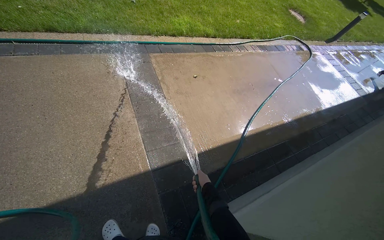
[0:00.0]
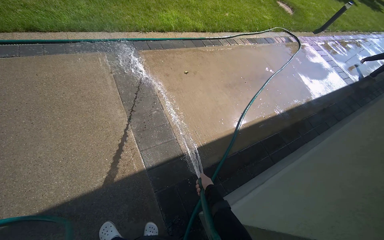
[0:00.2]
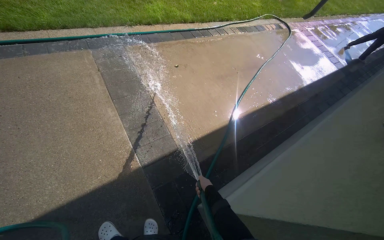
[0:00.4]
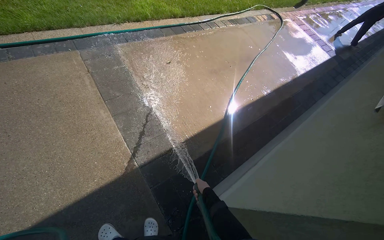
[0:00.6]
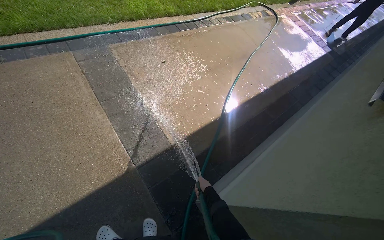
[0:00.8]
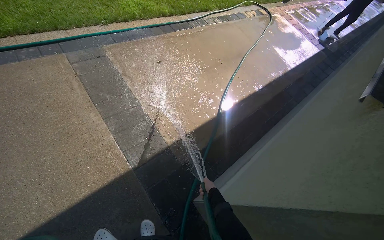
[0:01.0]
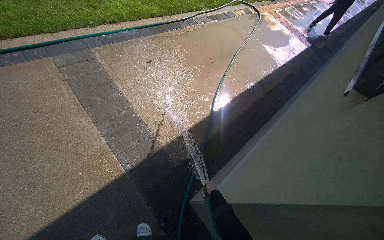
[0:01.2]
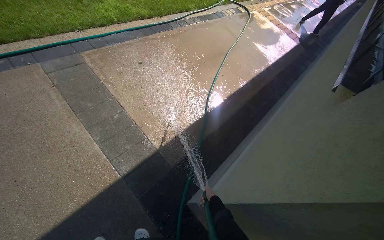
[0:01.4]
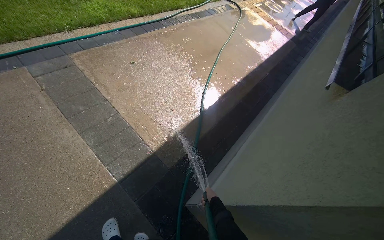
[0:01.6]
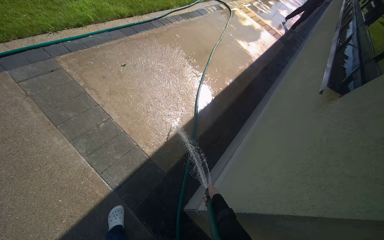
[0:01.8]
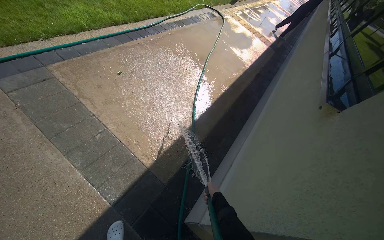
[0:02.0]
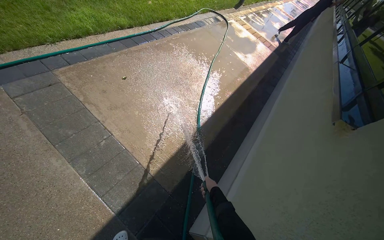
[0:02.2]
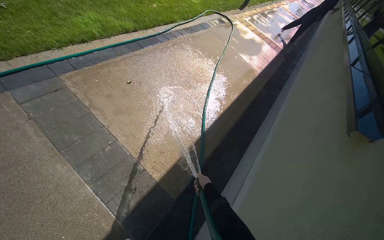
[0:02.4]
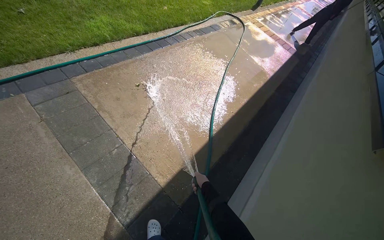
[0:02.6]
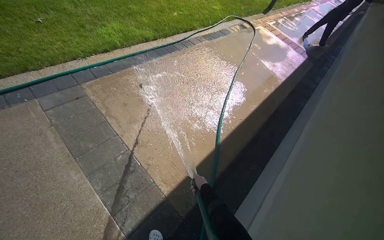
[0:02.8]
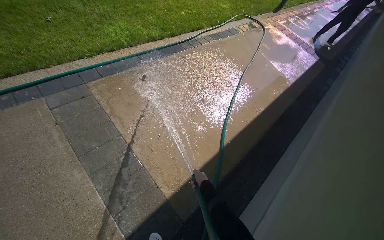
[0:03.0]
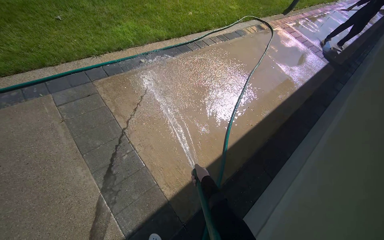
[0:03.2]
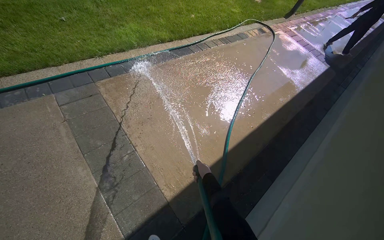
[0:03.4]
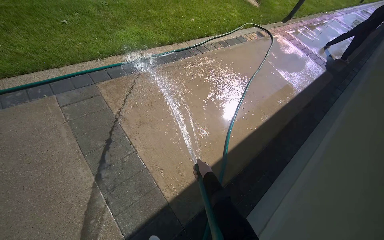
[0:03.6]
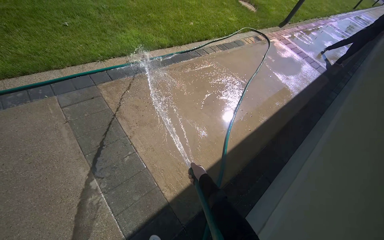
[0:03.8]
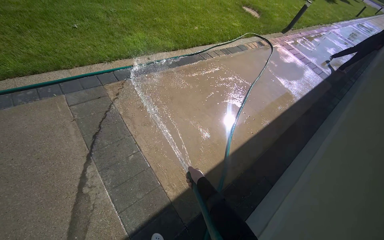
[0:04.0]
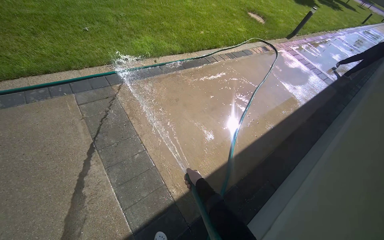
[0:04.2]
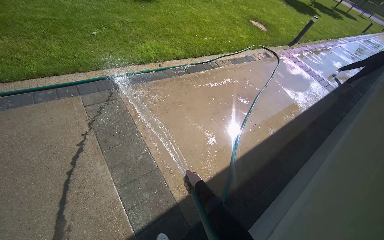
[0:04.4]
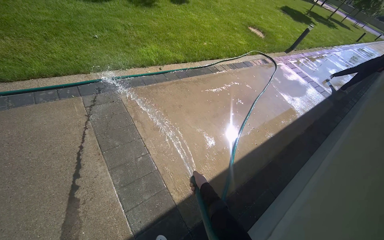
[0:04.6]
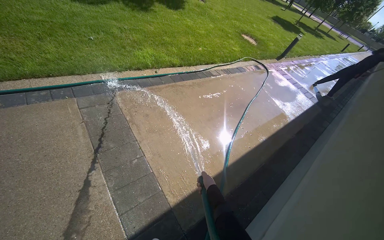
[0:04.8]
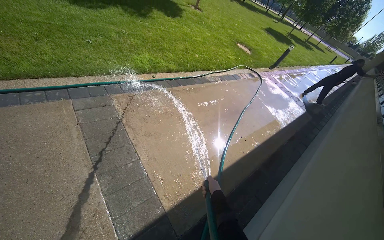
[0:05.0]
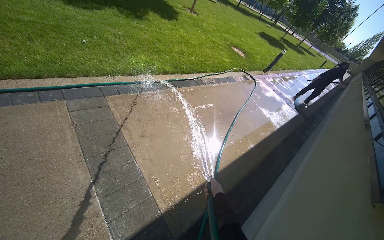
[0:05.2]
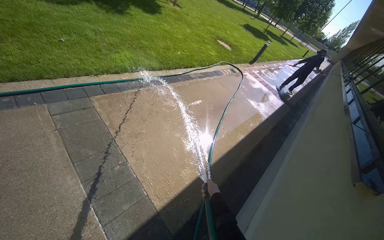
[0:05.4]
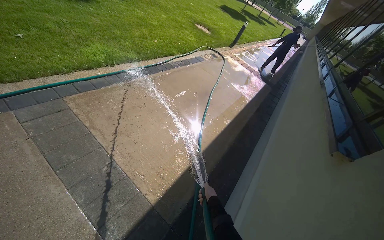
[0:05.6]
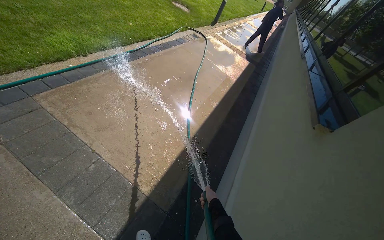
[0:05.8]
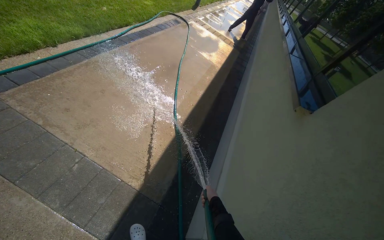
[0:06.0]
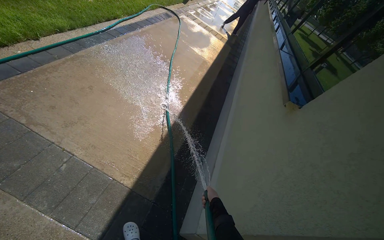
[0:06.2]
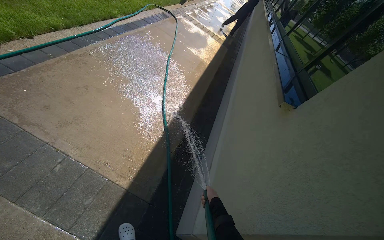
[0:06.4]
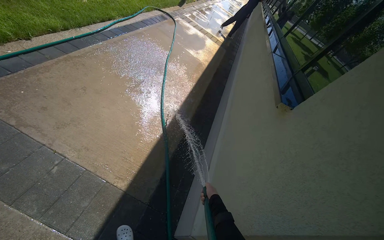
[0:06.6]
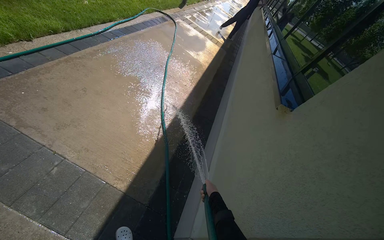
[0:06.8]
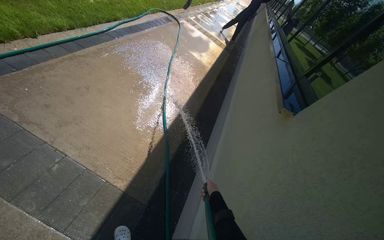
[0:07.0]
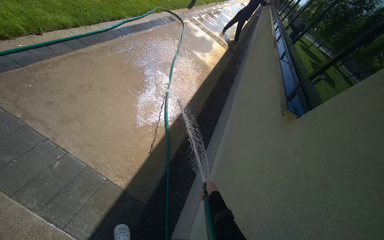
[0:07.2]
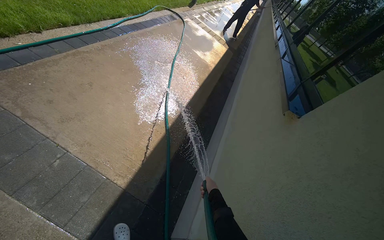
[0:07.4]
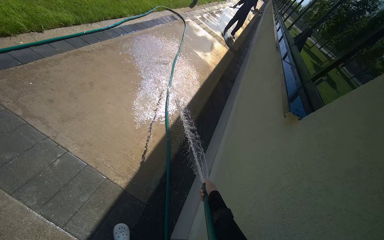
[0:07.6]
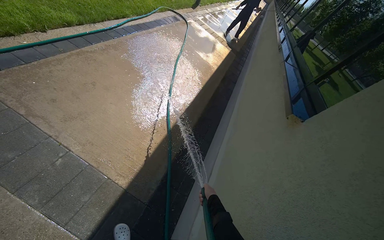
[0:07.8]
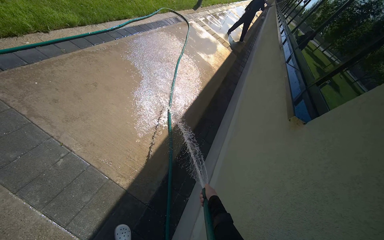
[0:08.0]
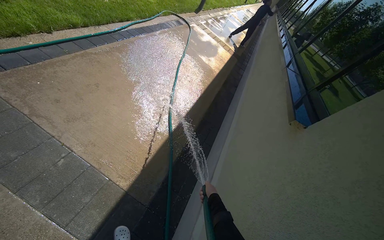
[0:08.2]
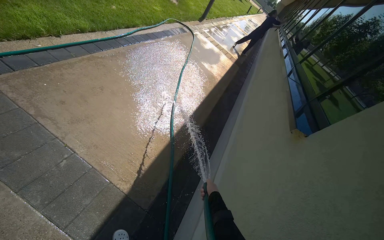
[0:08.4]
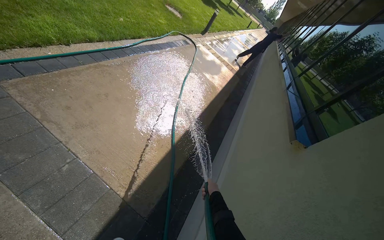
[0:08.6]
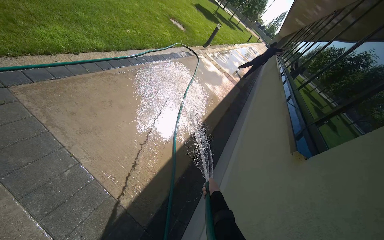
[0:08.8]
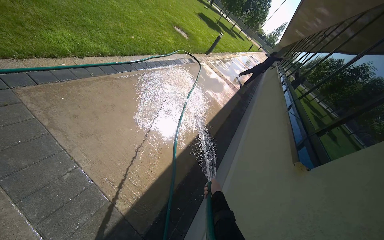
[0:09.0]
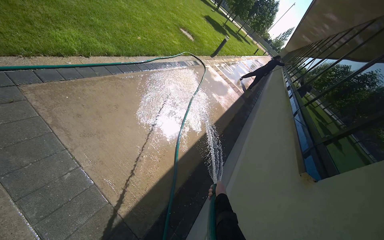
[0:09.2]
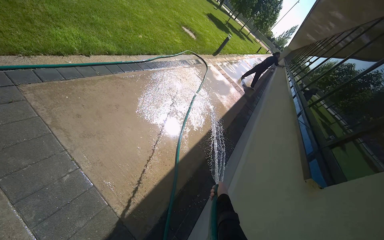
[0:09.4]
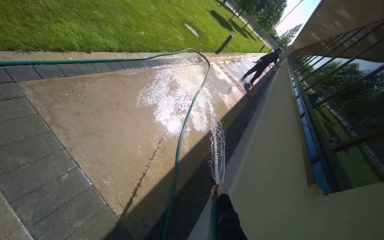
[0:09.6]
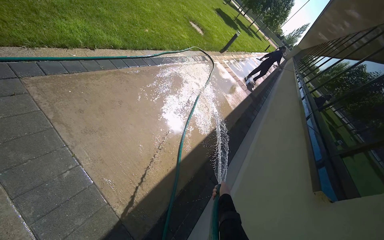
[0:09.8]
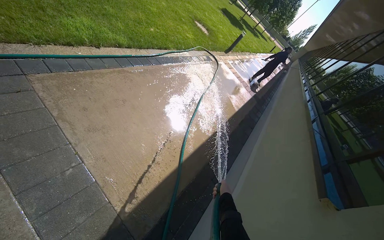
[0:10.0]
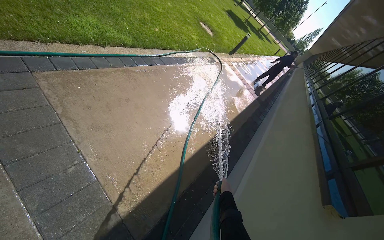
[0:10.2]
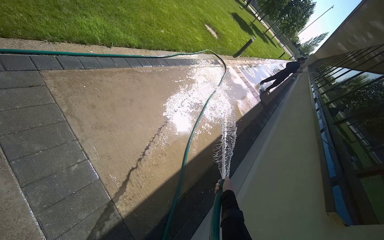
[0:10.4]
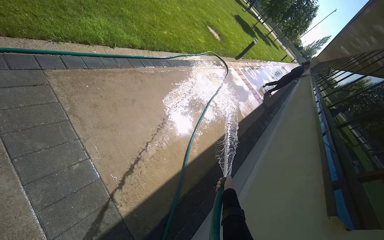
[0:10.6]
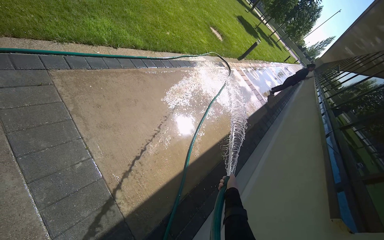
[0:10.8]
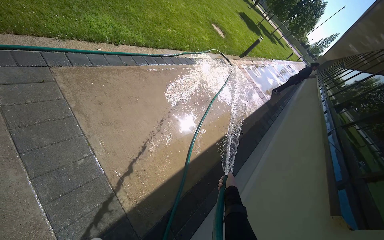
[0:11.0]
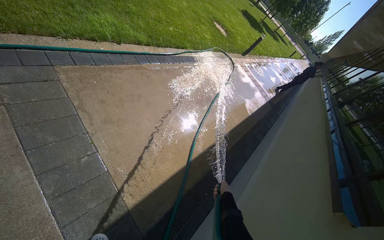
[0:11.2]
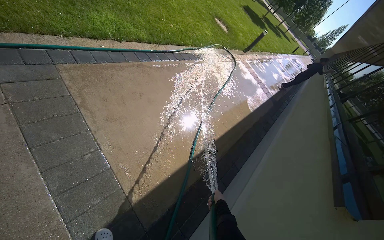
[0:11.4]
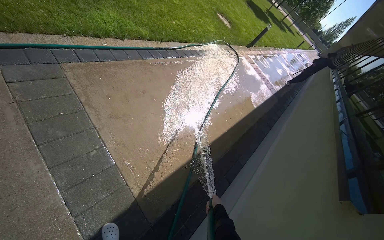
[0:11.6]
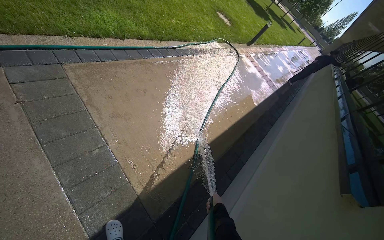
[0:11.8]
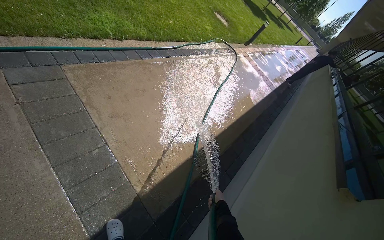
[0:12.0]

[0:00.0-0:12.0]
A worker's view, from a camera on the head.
Job: sweeping floor.
The whole recording: Rinsing concrete ground. The worker rinses the concrete ground with a hose.
0:00.0 to 0:01.6: The wearer looks approximately 25 degrees further to the right.
0:01.6 to 0:03.0: The right hand travels up the picture by about 40 cm.
0:04.4 to 0:06.0: The head turns to the right by some 30 degrees.
0:10.4 to 0:12.0: The right hand heads down the picture, covering about 15 cm.

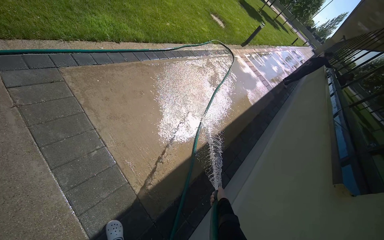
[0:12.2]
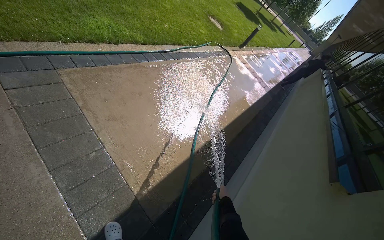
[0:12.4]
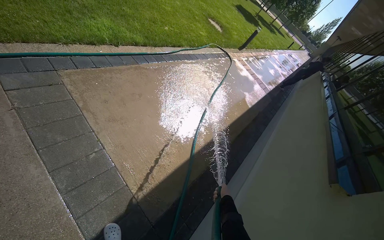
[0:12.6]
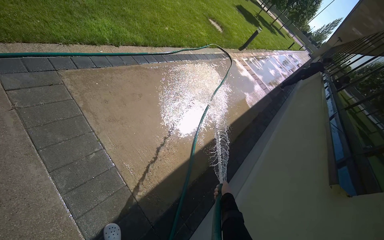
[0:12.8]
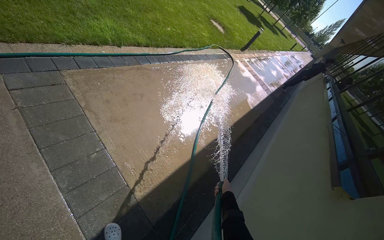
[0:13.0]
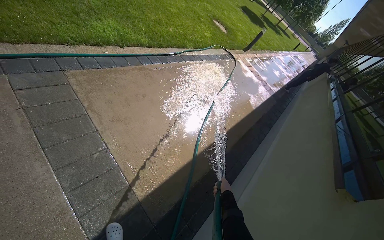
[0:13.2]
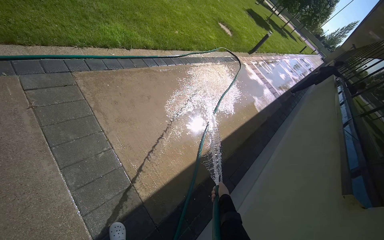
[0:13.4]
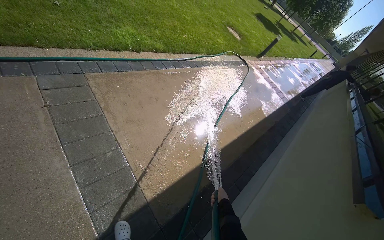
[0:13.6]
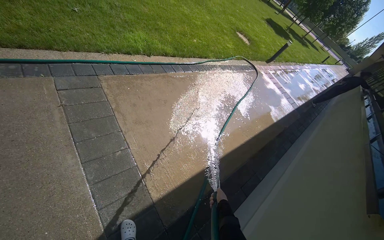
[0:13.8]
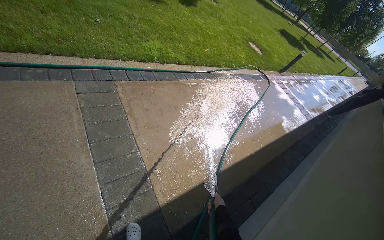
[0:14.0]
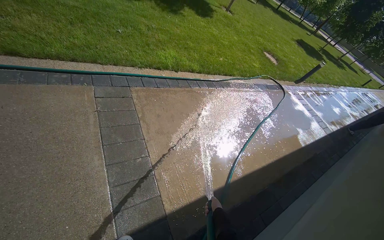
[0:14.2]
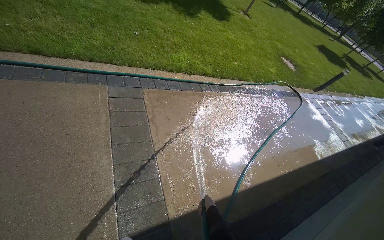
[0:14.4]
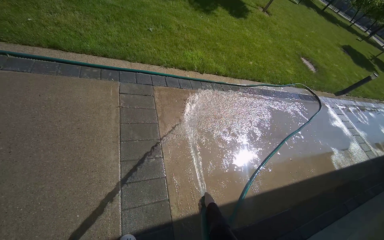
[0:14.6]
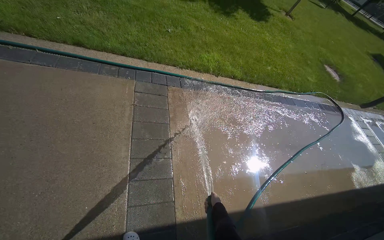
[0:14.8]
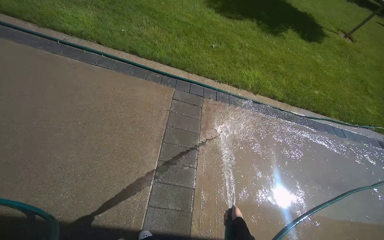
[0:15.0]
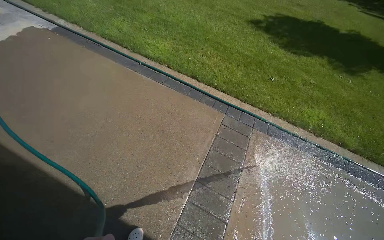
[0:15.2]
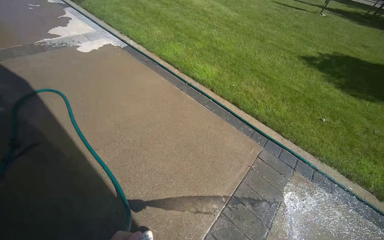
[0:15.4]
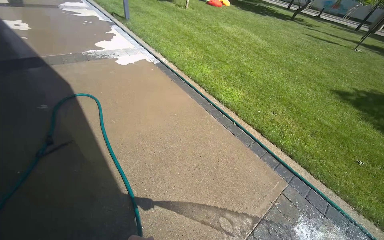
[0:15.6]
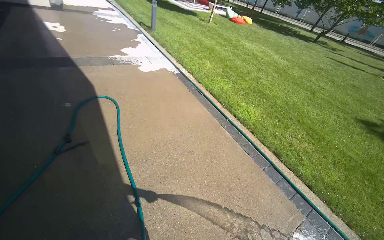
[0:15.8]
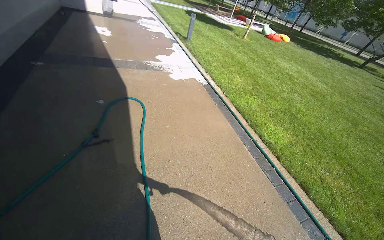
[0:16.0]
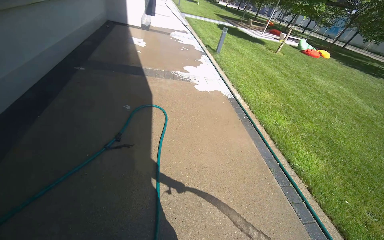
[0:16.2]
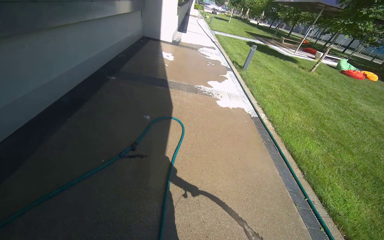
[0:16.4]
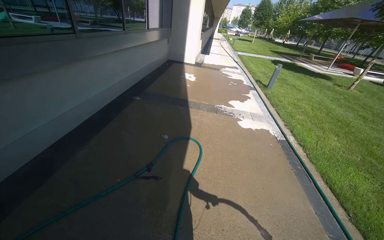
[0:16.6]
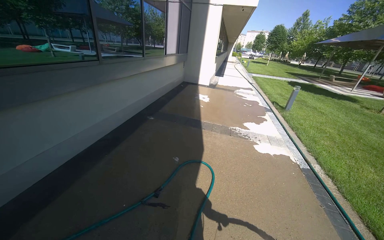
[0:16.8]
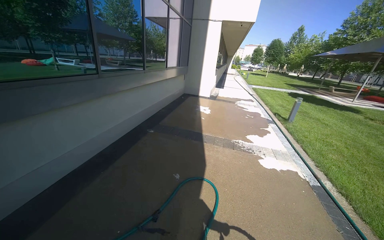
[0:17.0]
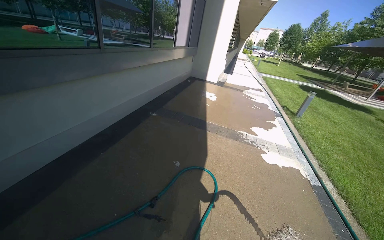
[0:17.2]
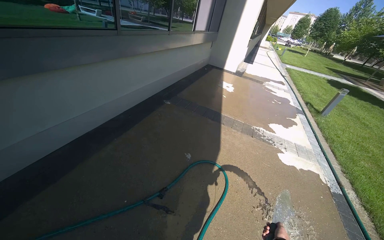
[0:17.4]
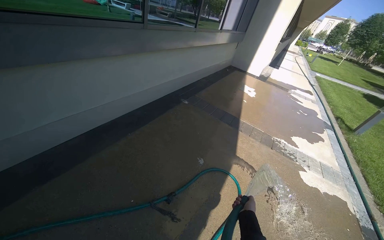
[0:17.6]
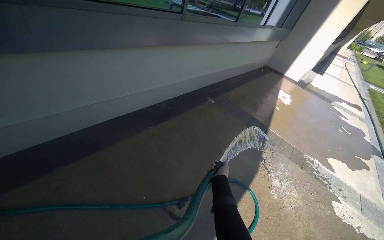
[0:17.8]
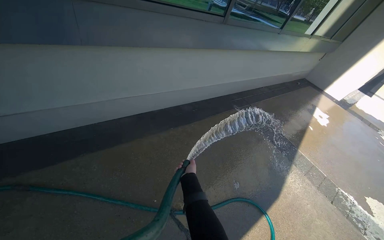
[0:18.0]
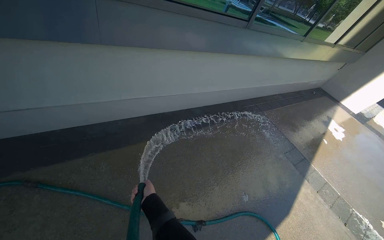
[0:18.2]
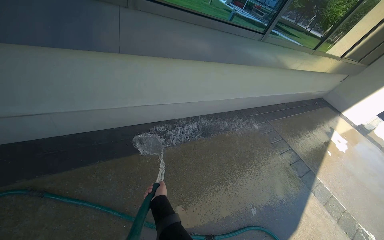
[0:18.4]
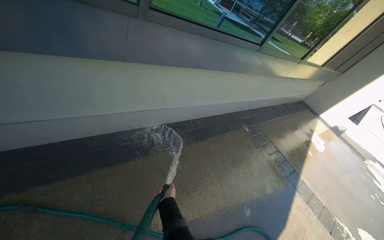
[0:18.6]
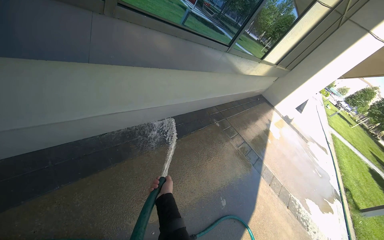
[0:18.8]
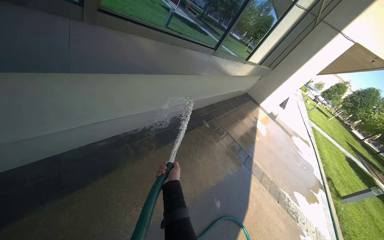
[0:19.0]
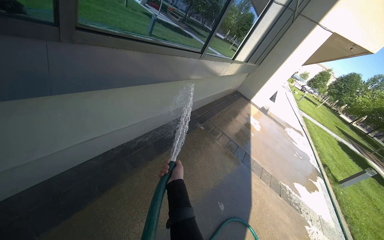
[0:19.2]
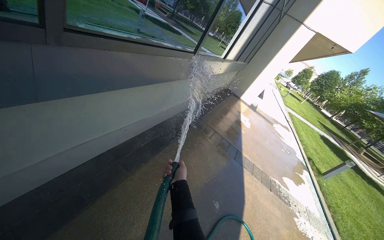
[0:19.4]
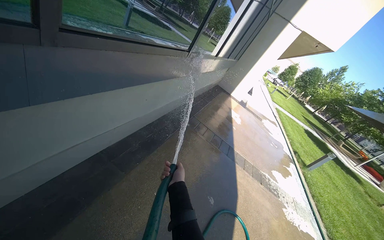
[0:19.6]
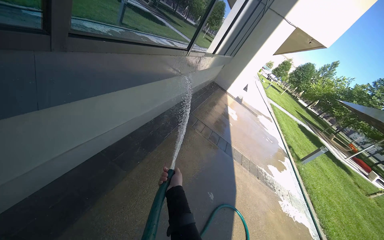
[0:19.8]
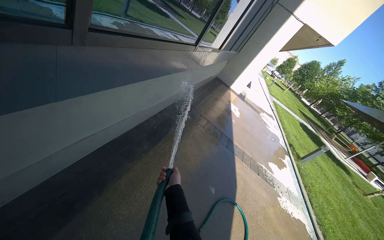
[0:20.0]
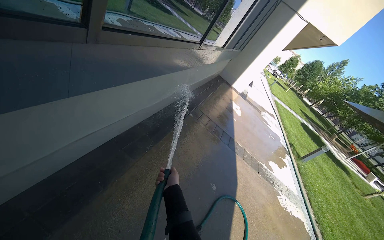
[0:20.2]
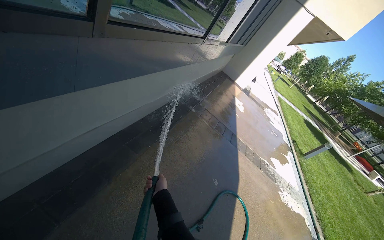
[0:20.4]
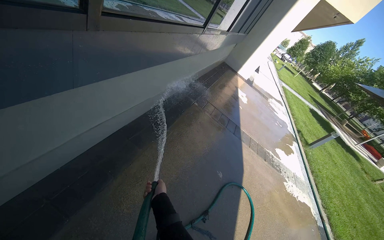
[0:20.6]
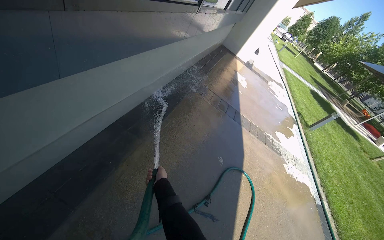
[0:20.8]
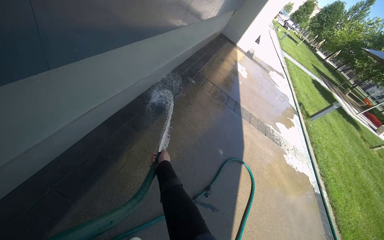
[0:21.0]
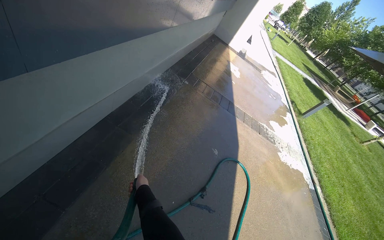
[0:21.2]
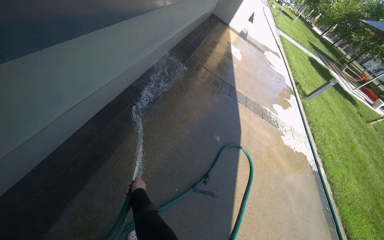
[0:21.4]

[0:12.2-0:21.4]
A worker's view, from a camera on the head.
Job: sweeping floor.
The whole recording: Rinsing concrete ground. The worker rinses the concrete ground with a hose.
0:13.8 to 0:15.2: The head rotates roughly 60 degrees to the left. The wearer looks about 20 degrees further upward.
0:15.2 to 0:16.8: The camera is carried about 70 cm. The head turns to the left by about 75 degrees. The view tips upward by about 40 degrees.
0:16.8 to 0:18.4: The camera is carried approximately 80 cm. The head turns to the left by about 50 degrees.
0:18.4 to 0:19.8: The camera is carried about 50 cm. The head turns to the right by some 35 degrees.
0:19.8 to 0:21.4: The wearer looks some 20 degrees further downward. The right hand moves to the left, roughly 20 cm.
